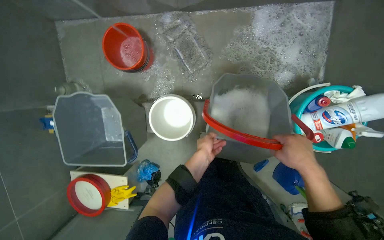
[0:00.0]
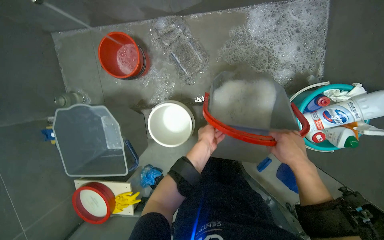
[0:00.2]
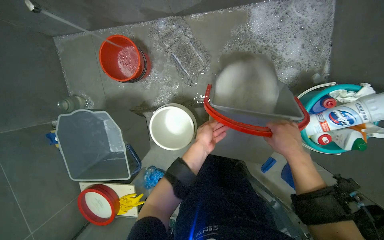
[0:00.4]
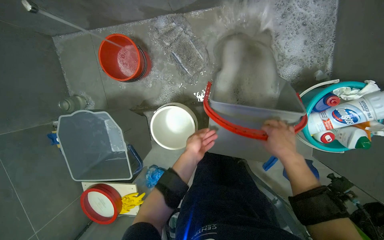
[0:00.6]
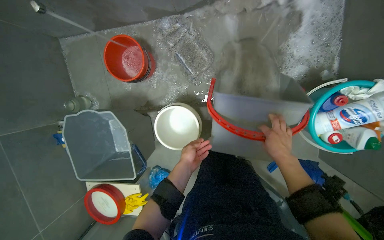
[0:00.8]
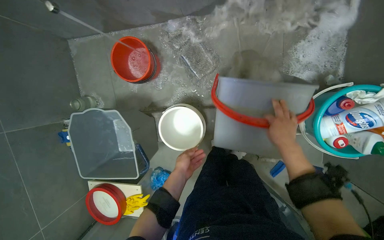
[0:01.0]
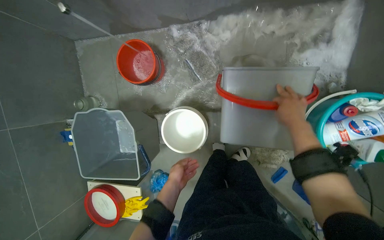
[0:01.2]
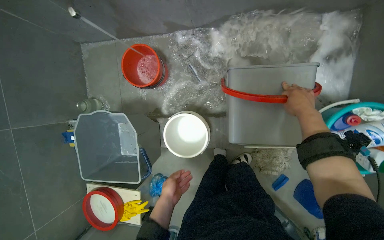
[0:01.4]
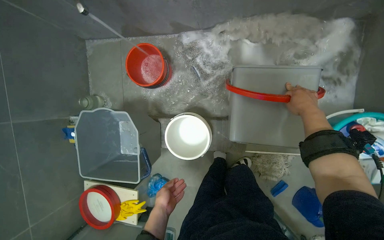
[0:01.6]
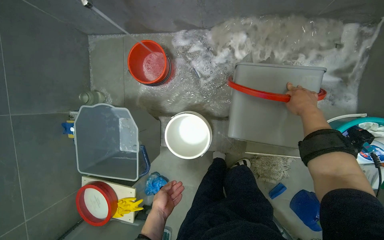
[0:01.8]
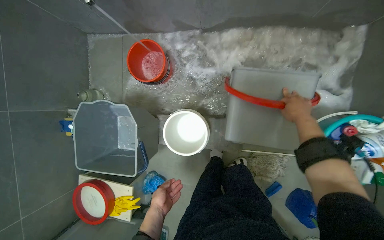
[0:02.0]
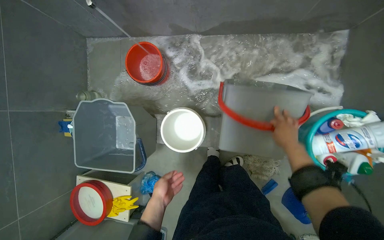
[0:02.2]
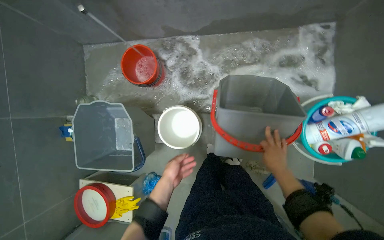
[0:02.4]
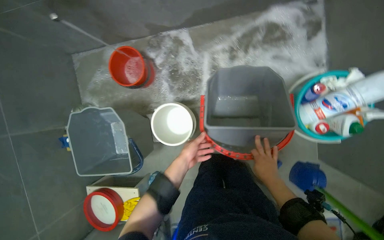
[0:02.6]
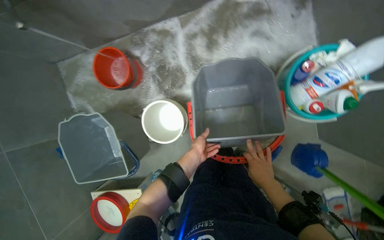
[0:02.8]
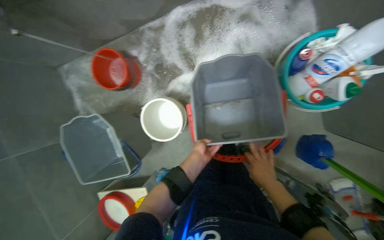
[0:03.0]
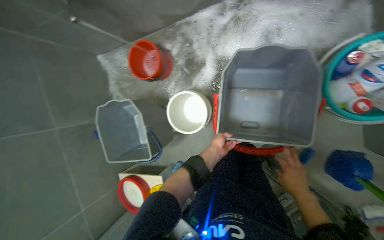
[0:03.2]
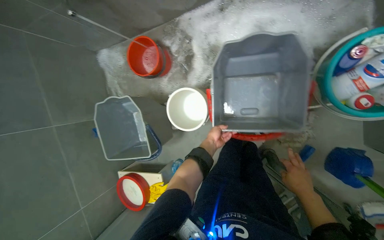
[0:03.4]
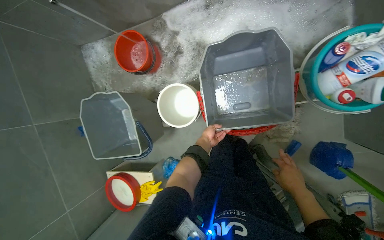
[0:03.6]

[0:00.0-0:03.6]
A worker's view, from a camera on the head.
Job: preparing cleaning supplies.
The whole recording: Emptying dirty water from bucket. The worker empties the dirty water from the bucket.
0:00.0 to 0:01.8: The right hand heads up the picture and farther from the camera, covering some 30 cm, while the left hand goes approximately 25 cm to the left and down the picture.
0:01.8 to 0:03.6: The right hand moves down the picture, roughly 50 cm; the left hand is displaced to the right, farther from the camera and up the picture by about 25 cm.

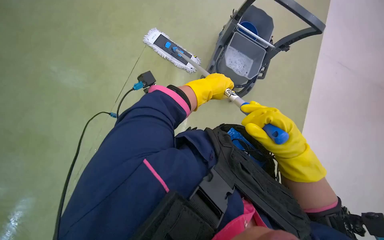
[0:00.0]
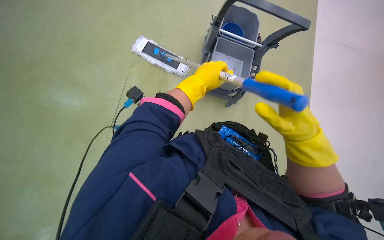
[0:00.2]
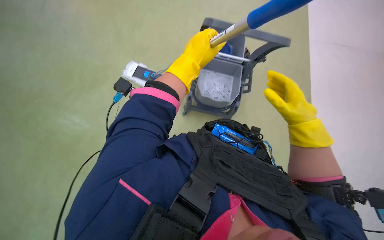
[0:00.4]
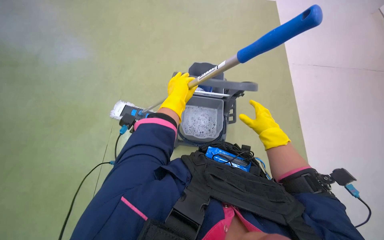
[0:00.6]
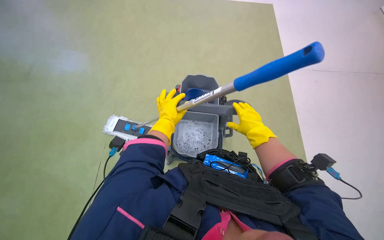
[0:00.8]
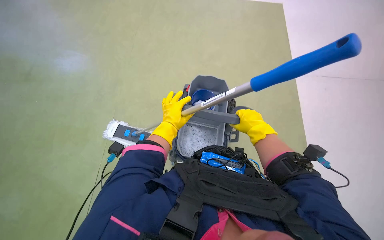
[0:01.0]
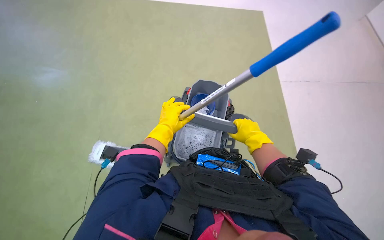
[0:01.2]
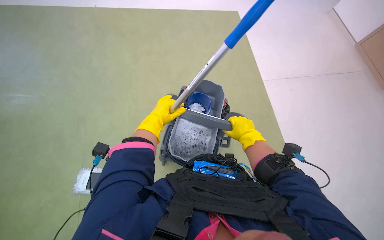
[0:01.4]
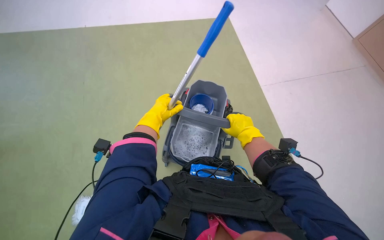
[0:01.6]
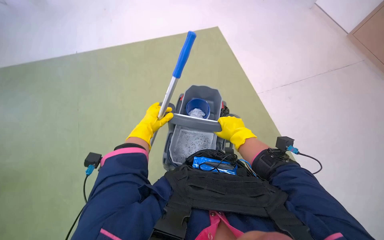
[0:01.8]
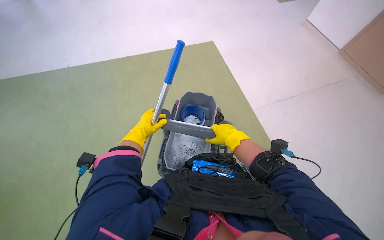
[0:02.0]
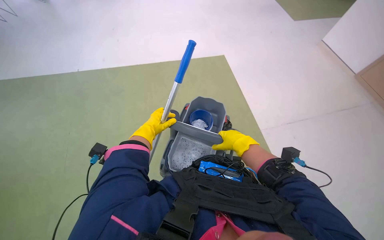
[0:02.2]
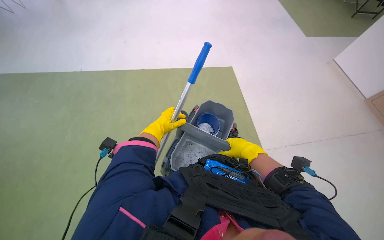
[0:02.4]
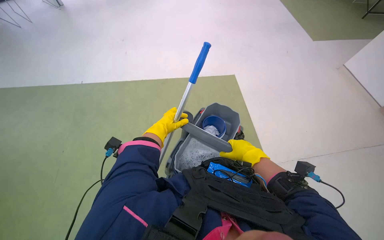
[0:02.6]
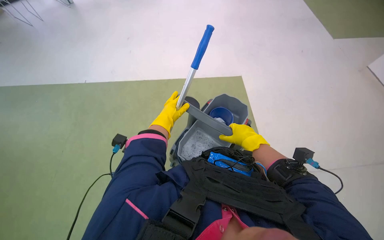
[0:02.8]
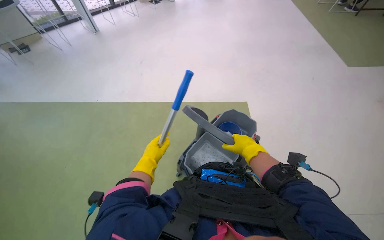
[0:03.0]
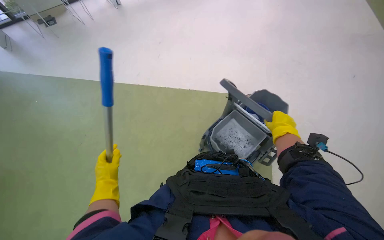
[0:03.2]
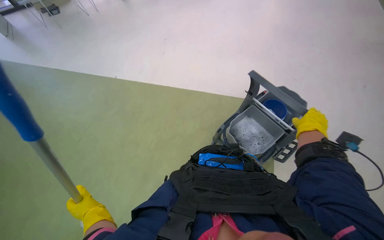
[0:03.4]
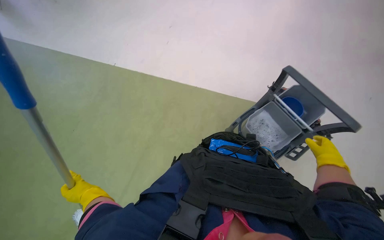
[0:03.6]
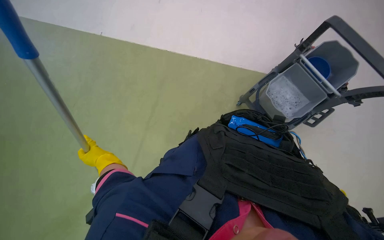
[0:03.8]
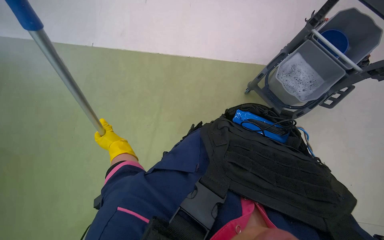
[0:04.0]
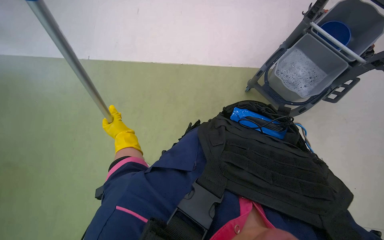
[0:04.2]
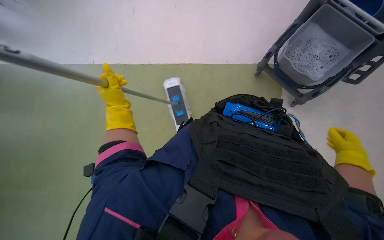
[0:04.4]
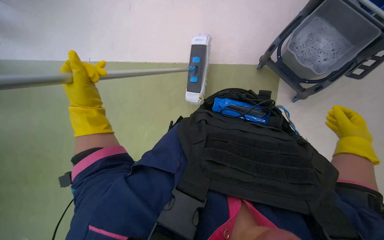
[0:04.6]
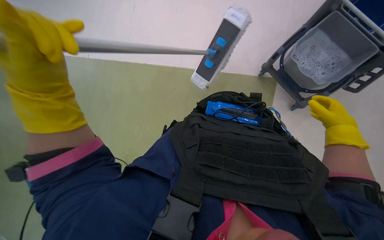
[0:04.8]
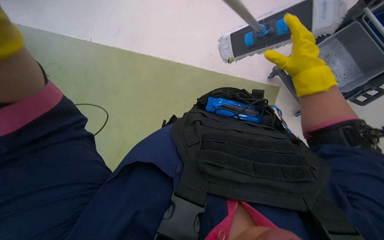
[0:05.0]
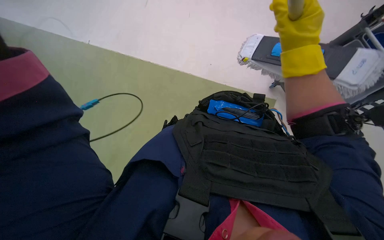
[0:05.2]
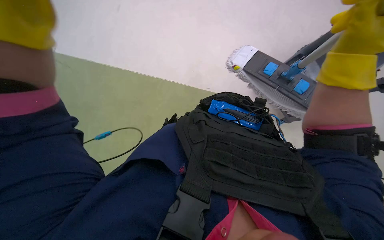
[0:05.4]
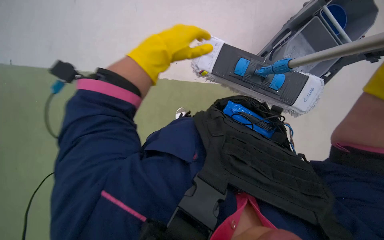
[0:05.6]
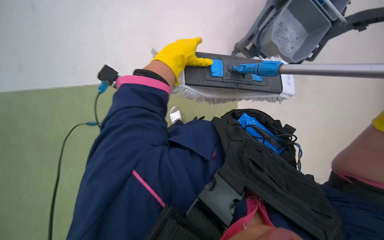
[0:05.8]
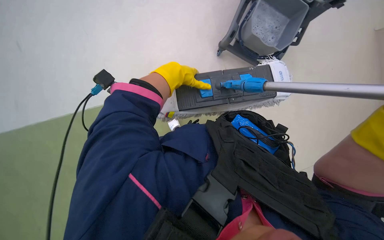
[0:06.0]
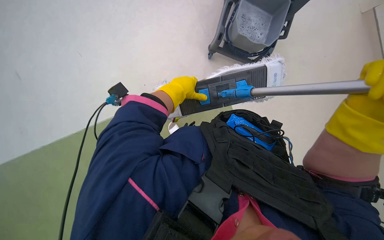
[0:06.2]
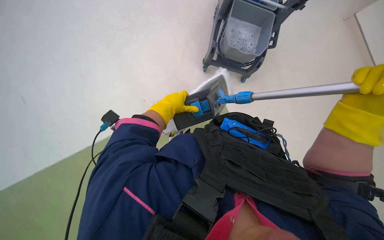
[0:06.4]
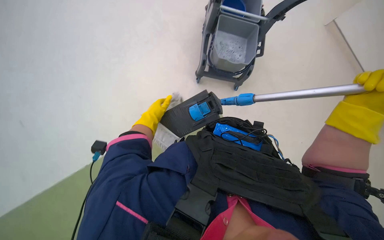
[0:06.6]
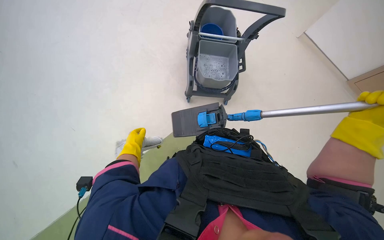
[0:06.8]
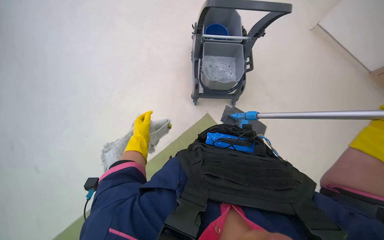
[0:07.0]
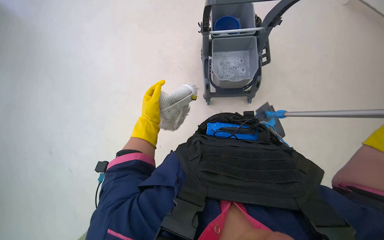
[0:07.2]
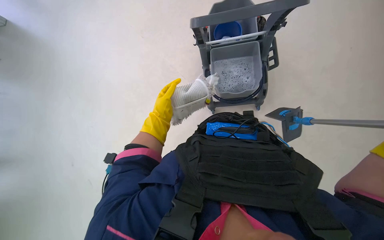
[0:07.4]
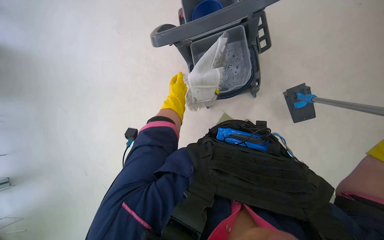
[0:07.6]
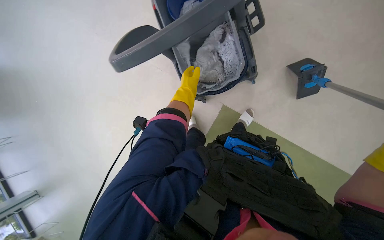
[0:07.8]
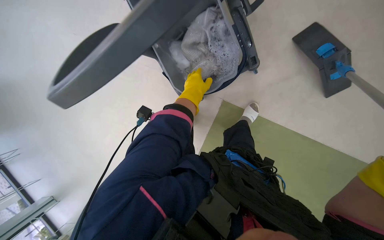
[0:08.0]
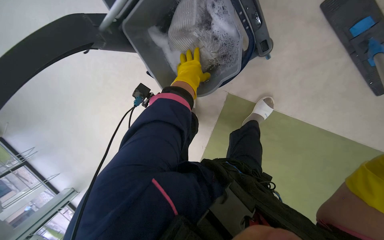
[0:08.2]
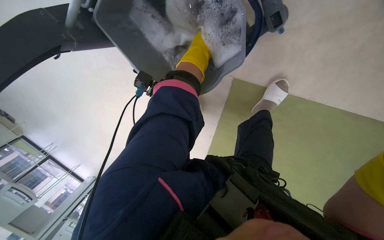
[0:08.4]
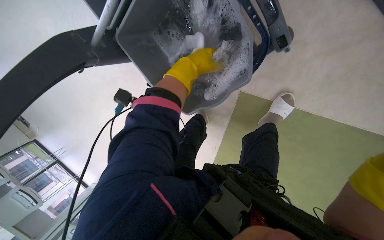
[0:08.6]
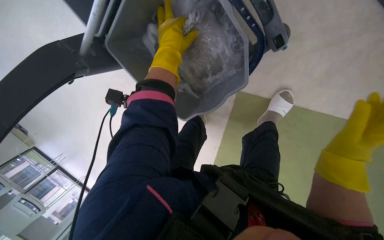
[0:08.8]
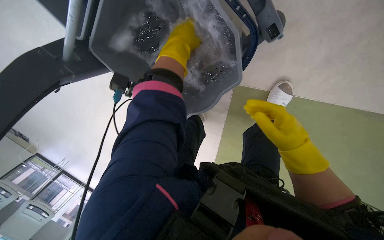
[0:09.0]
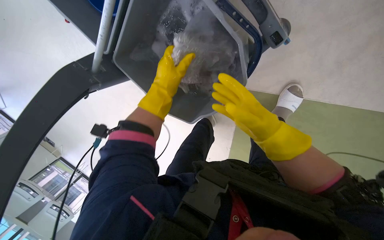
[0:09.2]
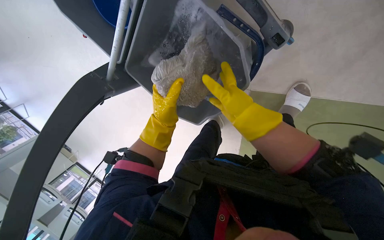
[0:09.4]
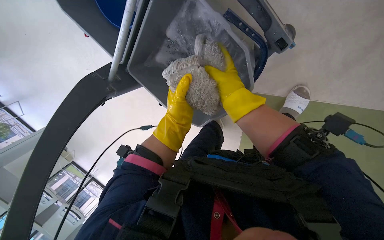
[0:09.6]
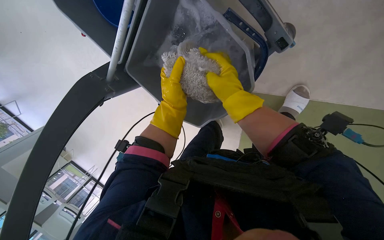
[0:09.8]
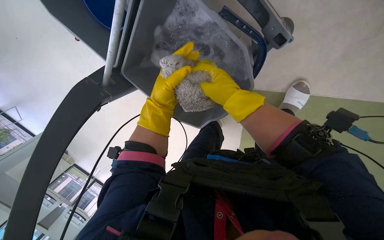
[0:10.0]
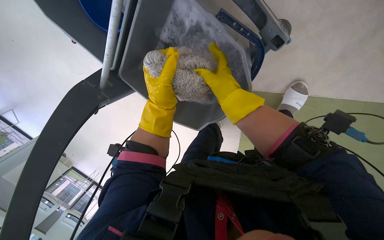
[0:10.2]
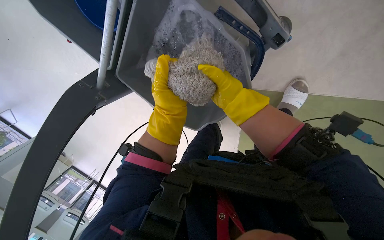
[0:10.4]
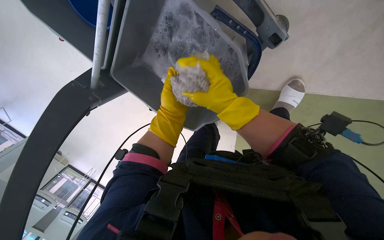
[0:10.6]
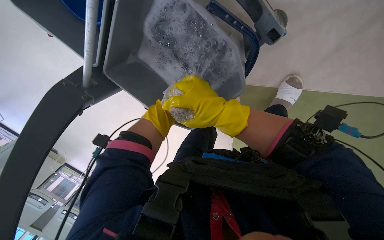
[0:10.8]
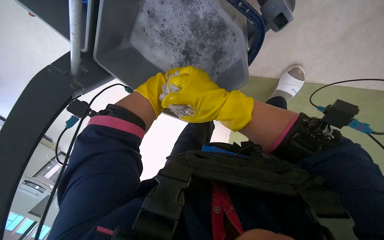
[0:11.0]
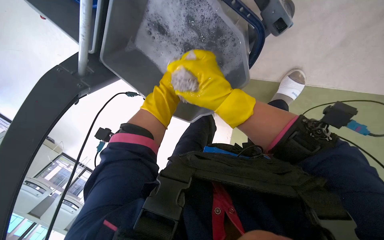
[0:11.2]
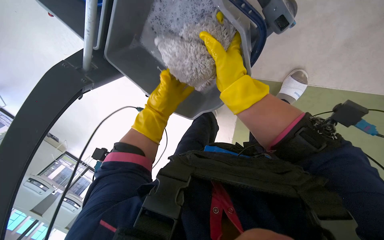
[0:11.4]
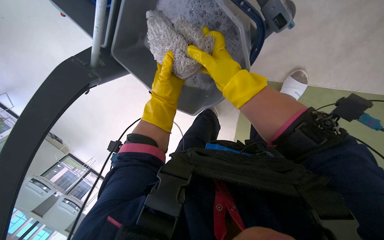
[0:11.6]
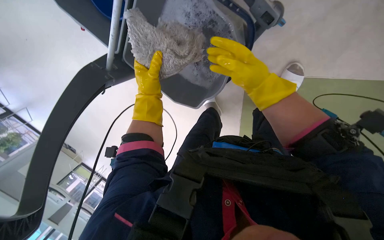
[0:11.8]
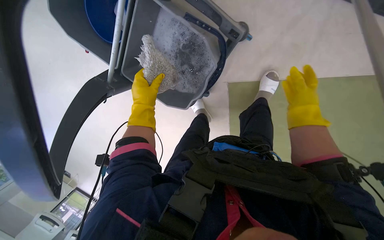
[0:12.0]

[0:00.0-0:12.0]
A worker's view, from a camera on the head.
Job: preparing cleaning supplies.
The whole recording: Preparing mop for floor cleaning. The worker dips and wrings the mop head in the bucket, then reattaches it to the handle.
0:00.0 to 0:01.6: The head turns to the right by about 25 degrees. The view tilts about 20 degrees upward.
0:01.6 to 0:03.0: The left hand shifts about 15 cm down the picture.
0:03.0 to 0:04.4: The view tilts about 25 degrees downward. The left hand is displaced to the left by approximately 10 cm.
0:04.4 to 0:06.0: The left hand is displaced up the picture and to the right by approximately 15 cm, and reaches approximately 20 cm nearer to the camera, then returns.
0:06.0 to 0:07.6: The view tilts approximately 20 degrees upward. The scene rotates counterclockwise by about 25 degrees.
0:07.6 to 0:09.0: The camera pitches downward, by some 15 degrees. The left hand moves up the picture, about 30 cm.
0:09.0 to 0:10.4: The left hand moves down the picture, some 15 cm. Meanwhile the right hand moves to the left and up the picture, about 25 cm.
0:10.4 to 0:12.0: The right hand travels to the right by approximately 25 cm.

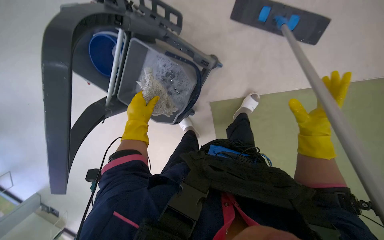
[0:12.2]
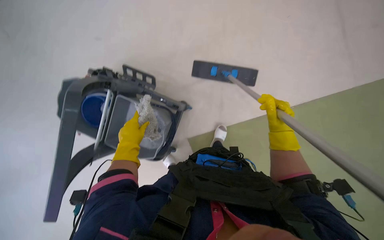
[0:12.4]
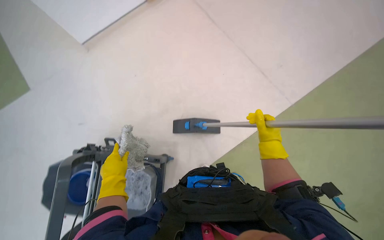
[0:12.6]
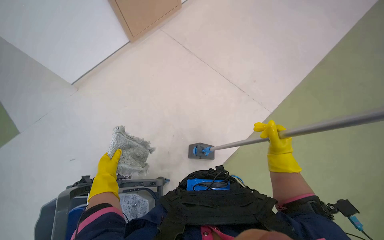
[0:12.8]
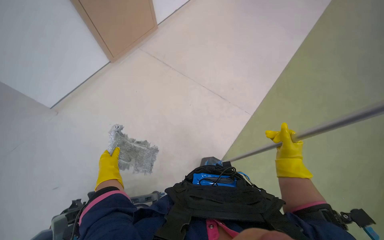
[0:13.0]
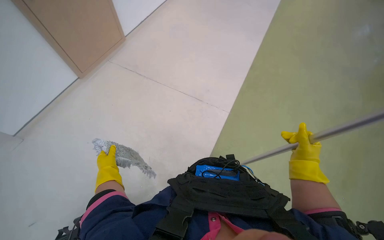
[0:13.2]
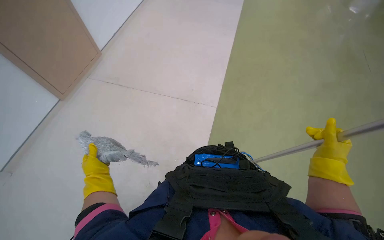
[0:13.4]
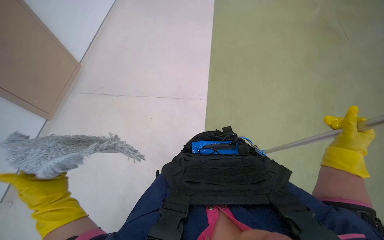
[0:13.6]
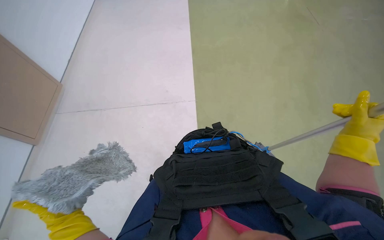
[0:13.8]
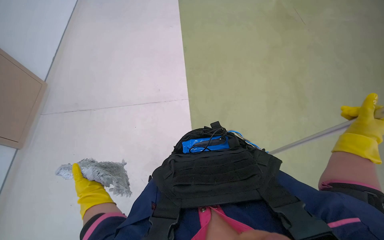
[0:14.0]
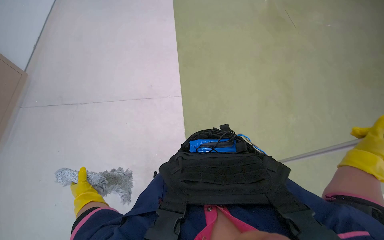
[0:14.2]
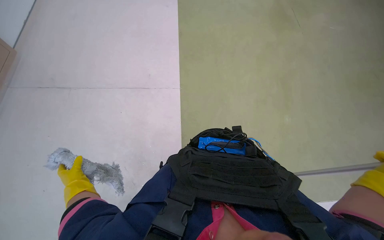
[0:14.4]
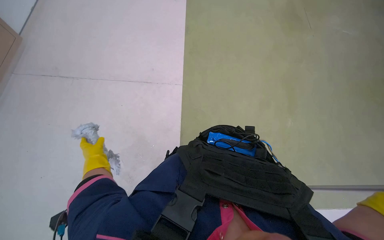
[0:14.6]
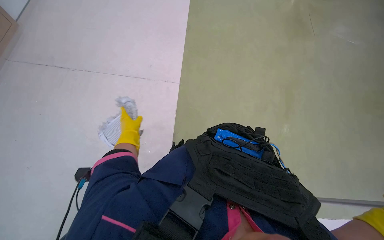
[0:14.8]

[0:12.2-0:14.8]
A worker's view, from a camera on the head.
Job: preparing cleaning supplies.
The whole recording: Preparing mop for floor cleaning. The worker dips and wrings the mop head in the bucket, then reattaches it to the handle.
0:12.2 to 0:13.4: The camera pitches upward, by some 45 degrees.
0:13.4 to 0:14.8: The camera is aimed approximately 15 degrees further to the right. The wearer looks about 20 degrees further downward. The left hand goes nearer to the camera and returns, roughly 15 cm each way.
